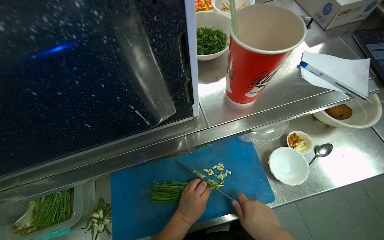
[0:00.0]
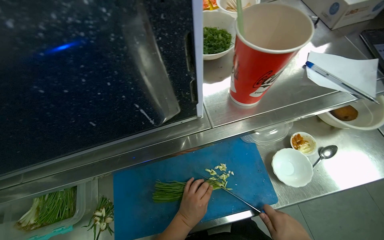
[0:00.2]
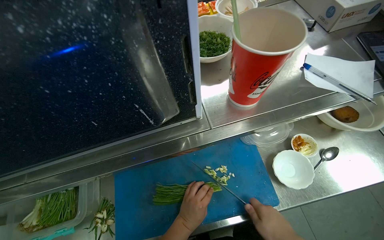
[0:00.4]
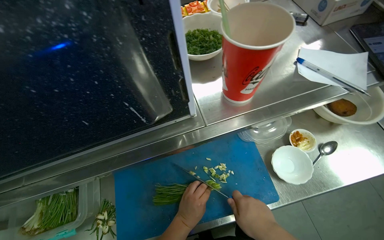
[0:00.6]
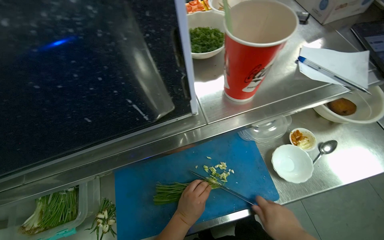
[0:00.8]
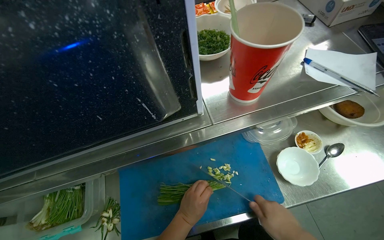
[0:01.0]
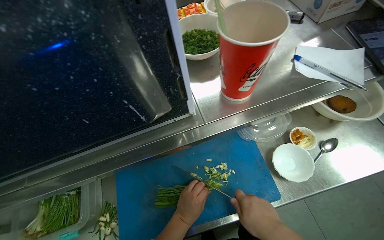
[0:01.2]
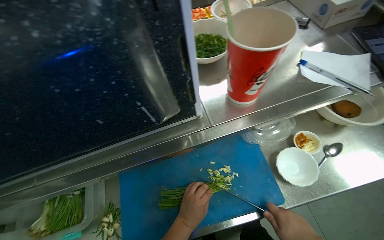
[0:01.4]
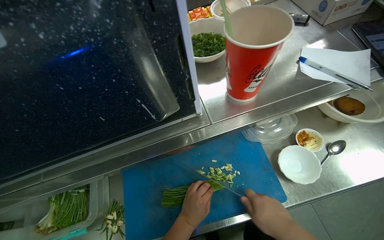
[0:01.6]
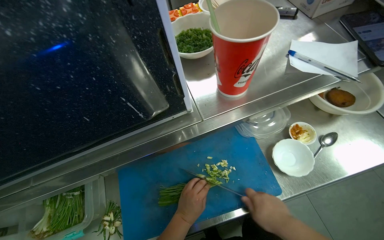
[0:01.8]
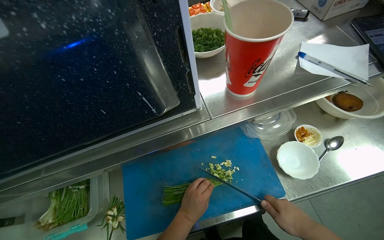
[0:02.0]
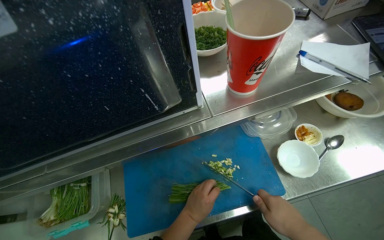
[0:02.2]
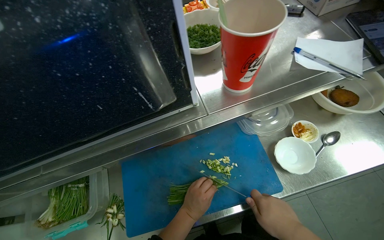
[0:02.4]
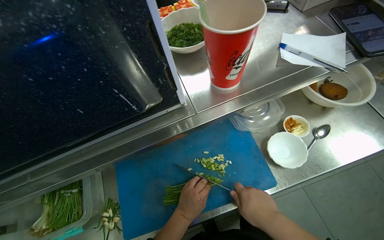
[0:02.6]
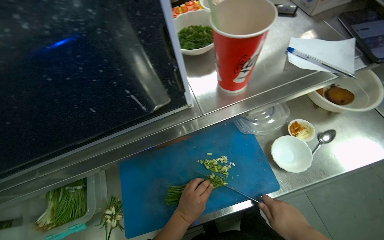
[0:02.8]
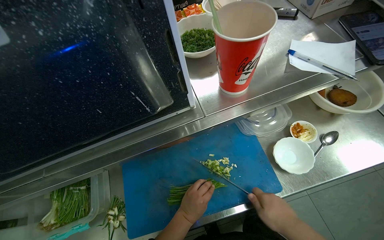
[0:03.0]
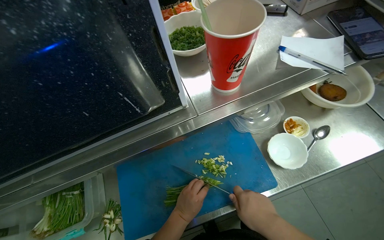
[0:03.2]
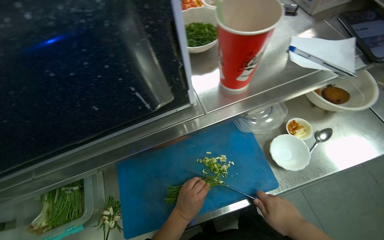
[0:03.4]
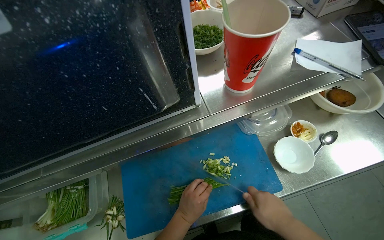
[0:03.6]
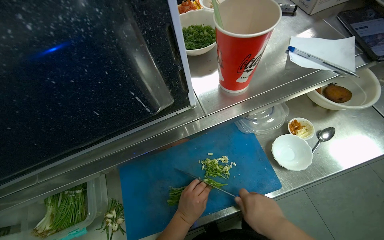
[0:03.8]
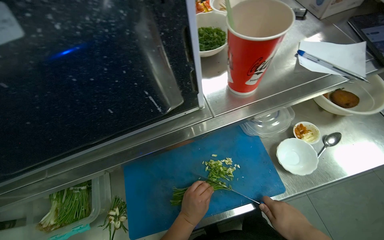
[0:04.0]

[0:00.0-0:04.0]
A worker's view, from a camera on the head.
Job: preparing food.
The whole recording: Preparing and chopping green onions. The worker picks up green onions, trims their ends, washes them at the sink, and then chops them on a cutting board.
2.6 to 4.0 s: The right hand swings left and right, roughly 10 cm each way, with 4 reversals.

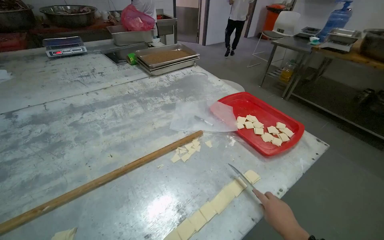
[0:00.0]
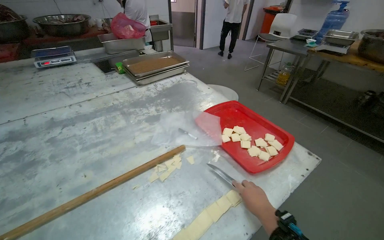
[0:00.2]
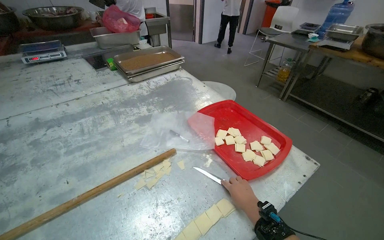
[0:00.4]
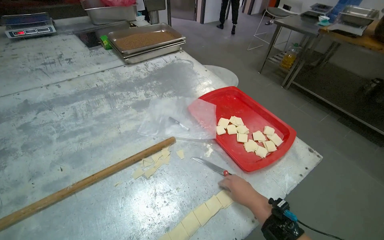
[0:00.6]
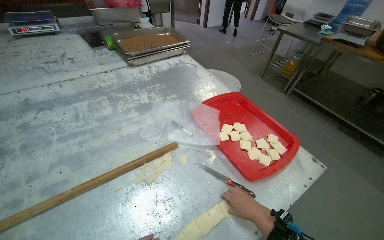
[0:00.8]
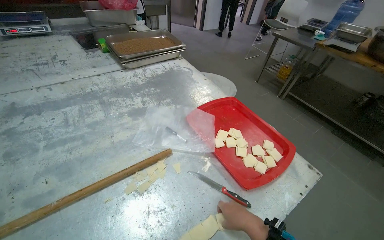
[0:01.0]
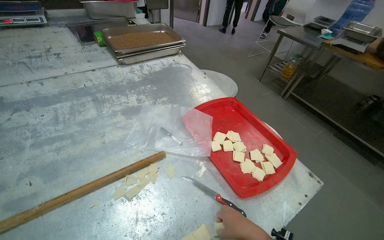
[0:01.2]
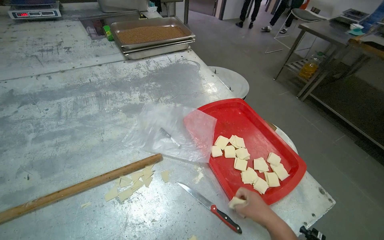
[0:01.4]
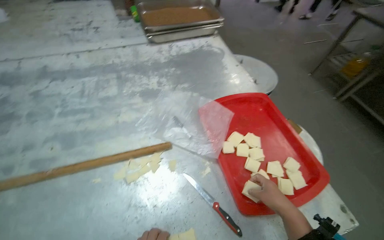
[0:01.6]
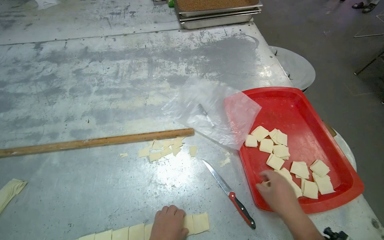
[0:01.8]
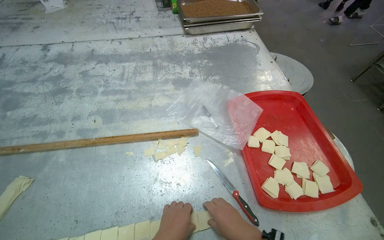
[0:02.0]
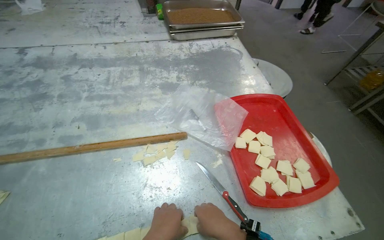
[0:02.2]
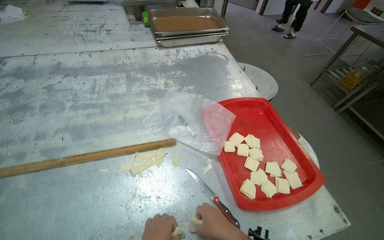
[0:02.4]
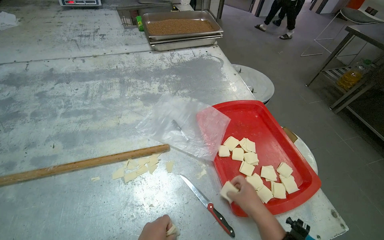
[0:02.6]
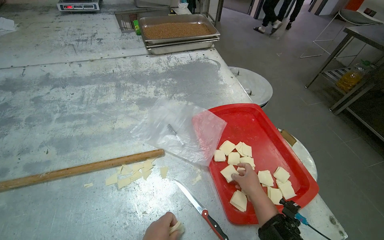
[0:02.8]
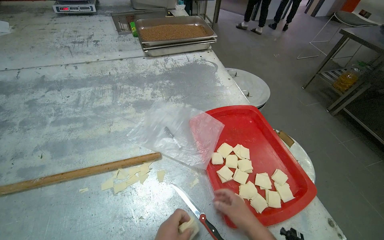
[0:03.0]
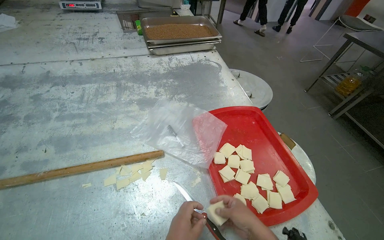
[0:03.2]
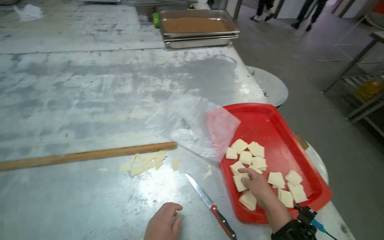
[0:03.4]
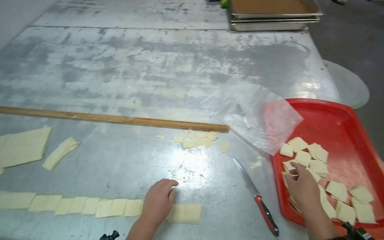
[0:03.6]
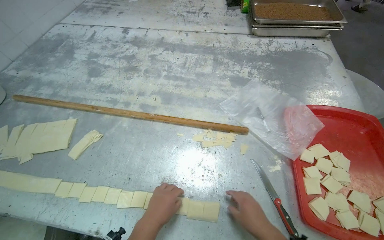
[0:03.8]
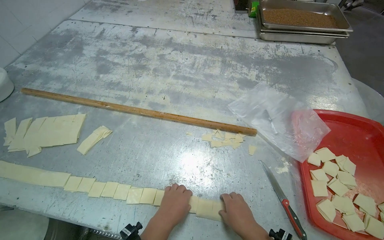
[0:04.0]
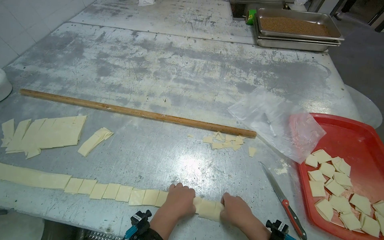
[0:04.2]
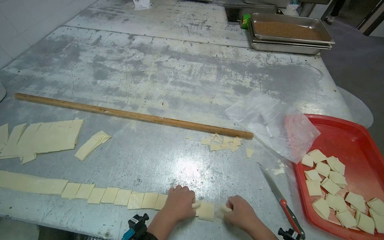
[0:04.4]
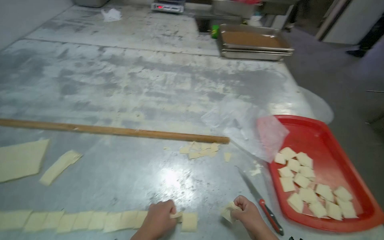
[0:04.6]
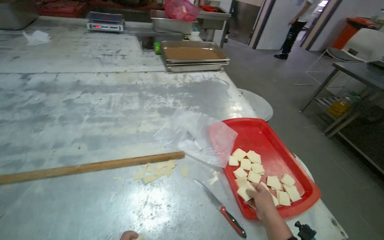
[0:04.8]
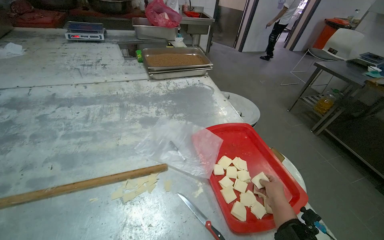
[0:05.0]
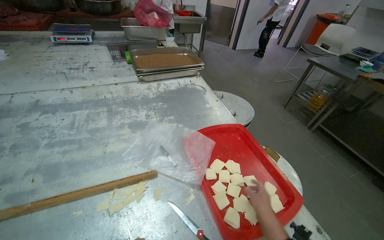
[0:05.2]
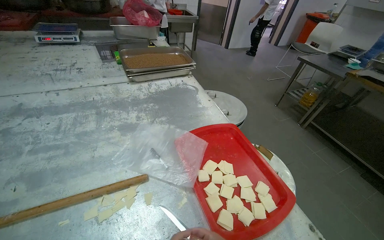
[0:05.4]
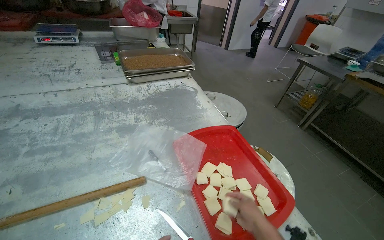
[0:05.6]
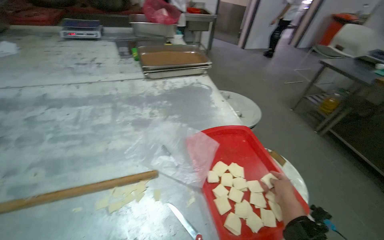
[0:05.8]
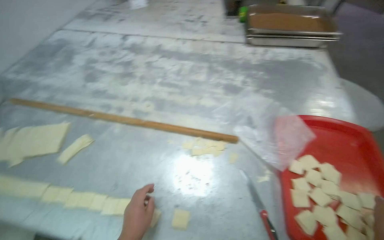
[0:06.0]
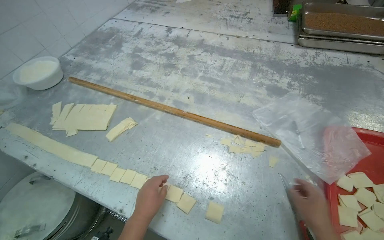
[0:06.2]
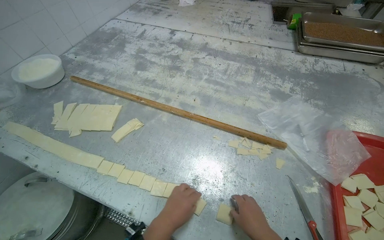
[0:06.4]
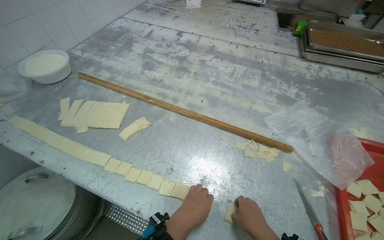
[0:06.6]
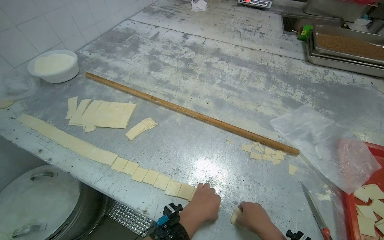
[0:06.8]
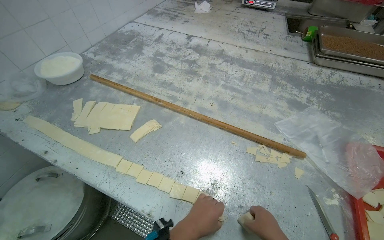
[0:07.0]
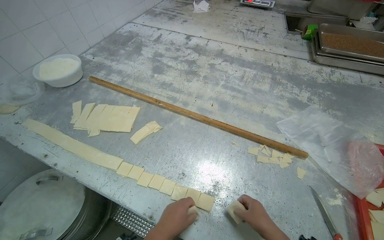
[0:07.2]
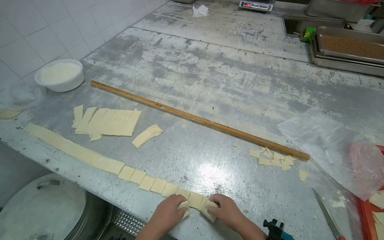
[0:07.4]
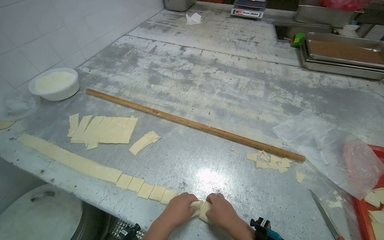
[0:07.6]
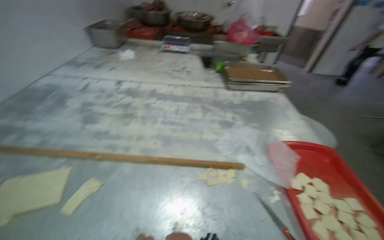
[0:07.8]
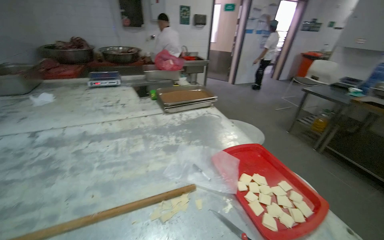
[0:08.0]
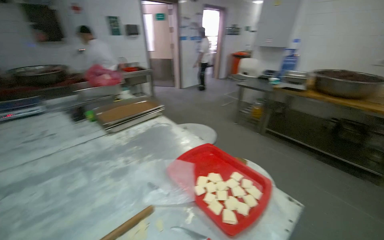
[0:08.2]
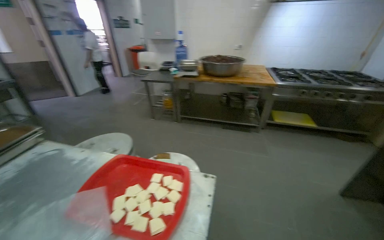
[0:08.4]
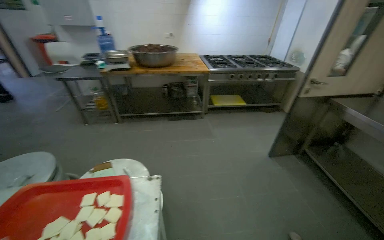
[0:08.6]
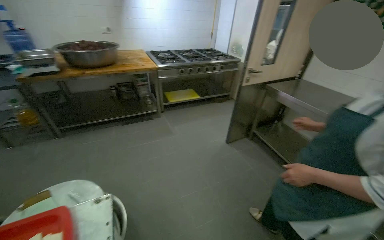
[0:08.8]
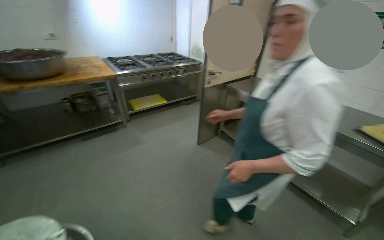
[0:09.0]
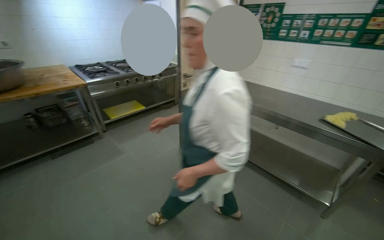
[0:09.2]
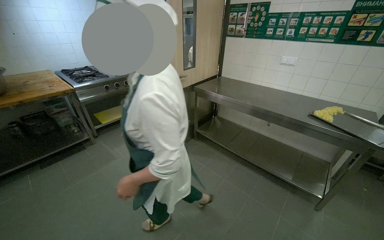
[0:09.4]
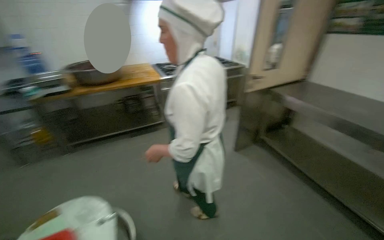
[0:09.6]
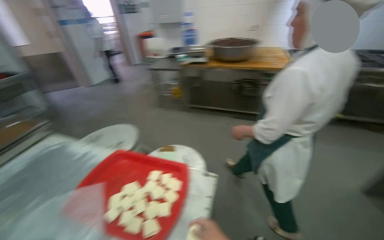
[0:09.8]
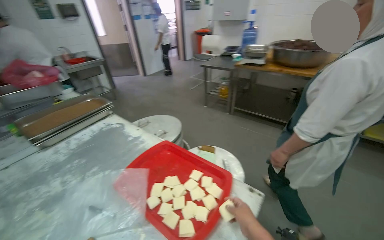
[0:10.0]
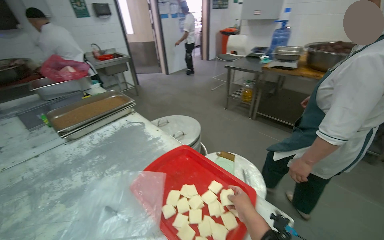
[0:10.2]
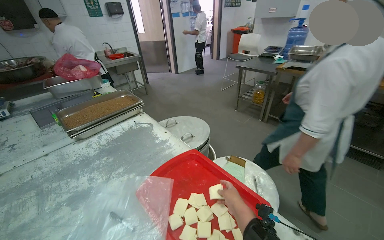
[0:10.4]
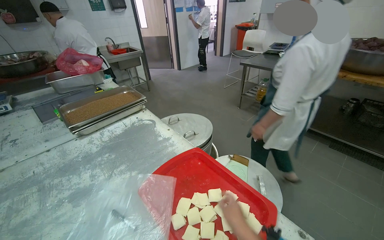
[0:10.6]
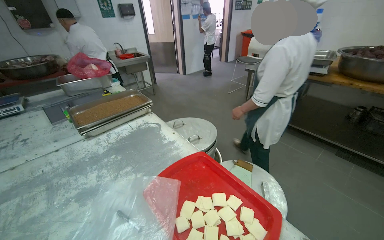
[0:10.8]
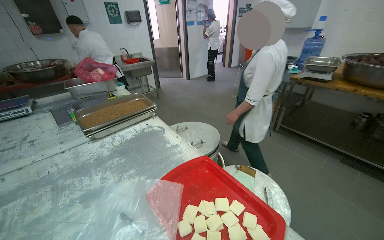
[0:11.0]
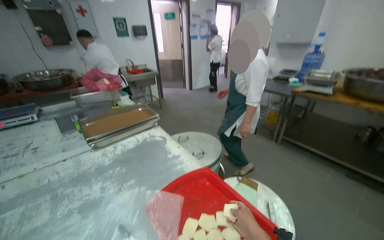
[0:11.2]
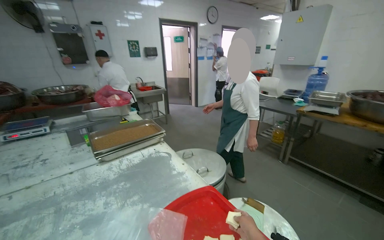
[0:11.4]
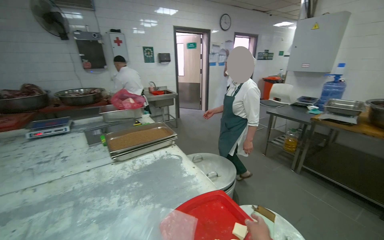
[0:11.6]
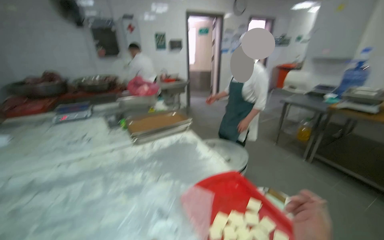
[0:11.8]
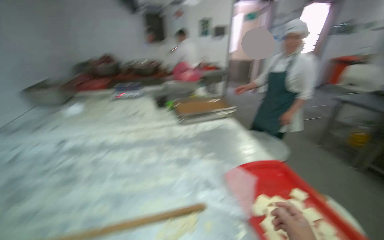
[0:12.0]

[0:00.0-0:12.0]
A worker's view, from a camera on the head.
Job: preparing food.
The whole recording: Preparing dough pieces for baking. The worker folds dough strips and cuts them into small squares, placing them into a tray.
0.0 to 1.6 s: The wearer moves approximately 40 cm. The wearer looks roughly 20 degrees further to the left.
3.0 to 4.4 s: The wearer's head swings some 25 degrees to the left.
6.0 to 7.6 s: The right hand travels to the left by some 50 cm.
7.6 to 9.0 s: The camera travels roughly 50 cm. The head turns to the right by roughly 150 degrees. The wearer looks roughly 15 degrees further upward.
9.0 to 10.4 s: The wearer's head swings some 60 degrees to the left.
10.4 to 12.0 s: The wearer looks approximately 25 degrees further to the left.

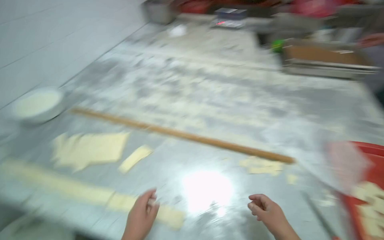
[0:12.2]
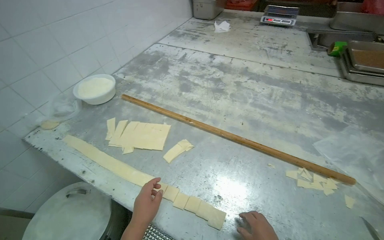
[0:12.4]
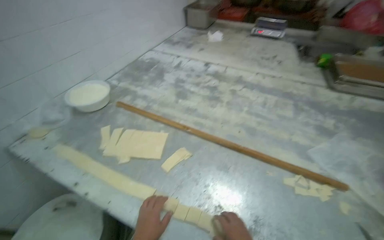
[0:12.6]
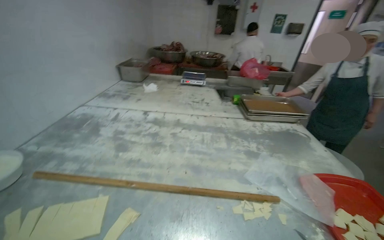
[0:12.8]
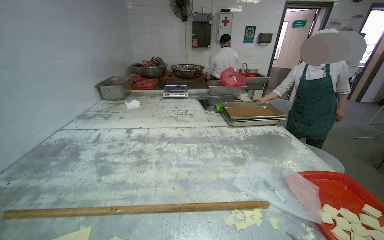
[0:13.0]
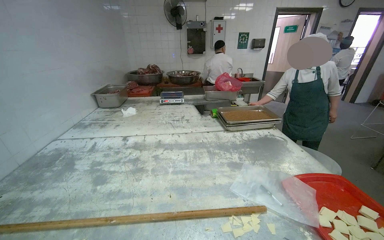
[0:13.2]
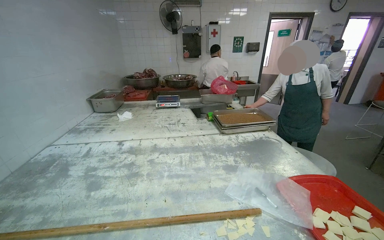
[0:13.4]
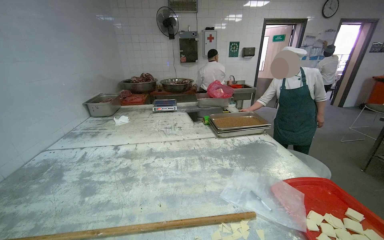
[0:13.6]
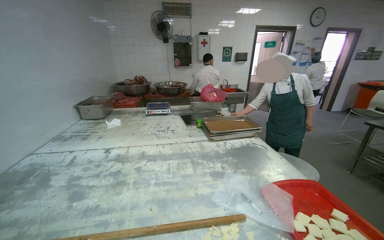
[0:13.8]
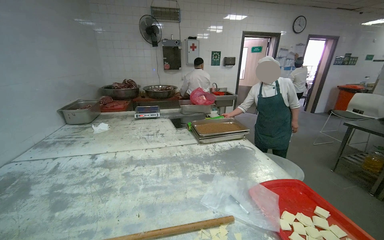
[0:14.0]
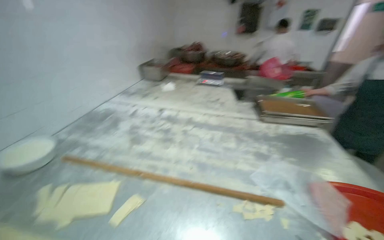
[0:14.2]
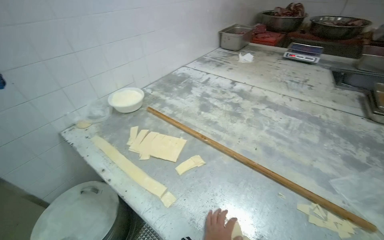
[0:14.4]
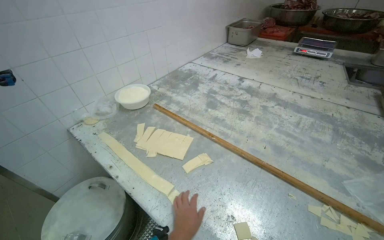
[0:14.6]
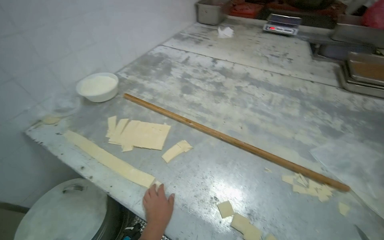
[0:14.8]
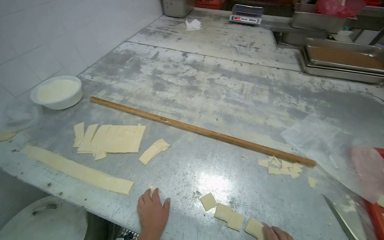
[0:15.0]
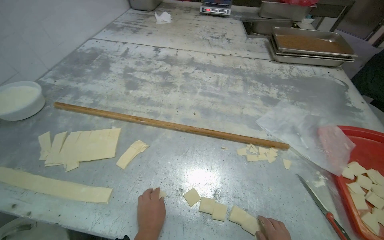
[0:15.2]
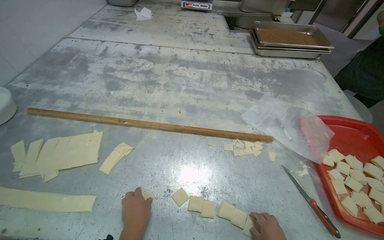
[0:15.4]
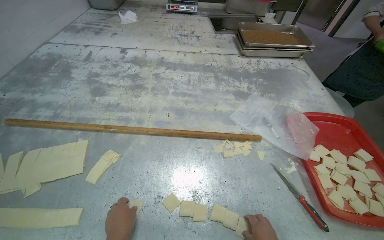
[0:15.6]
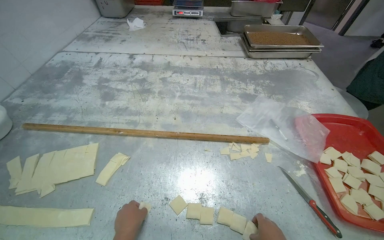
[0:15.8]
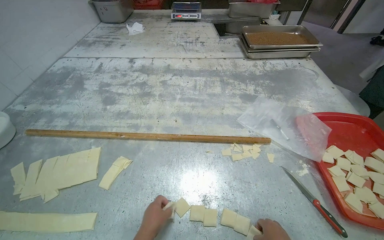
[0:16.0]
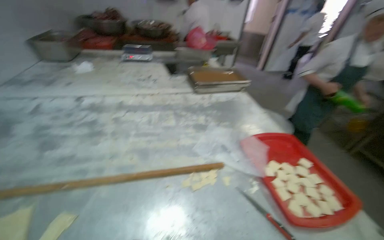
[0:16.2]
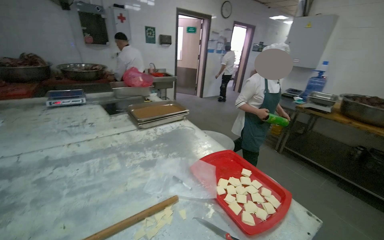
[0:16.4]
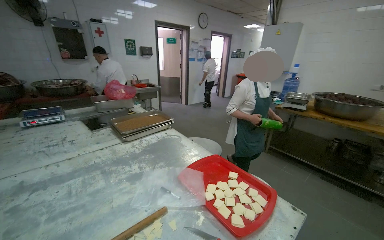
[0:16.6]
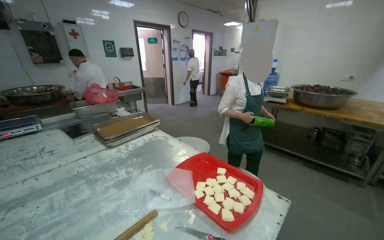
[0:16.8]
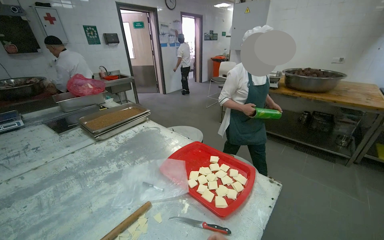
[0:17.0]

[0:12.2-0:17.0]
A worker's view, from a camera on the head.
Job: preparing food.
The whole recording: Preparing dough pieces for baking. The worker folds dough strips and cuts them into small squares, placing them into a tray.
12.2 to 13.8 s: The wearer looks some 25 degrees further to the right. The camera pitches upward, by some 25 degrees.
13.8 to 15.4 s: The camera sweeps to the left, by some 15 degrees. The view tips downward by about 30 degrees.
15.4 to 17.0 s: The wearer's head swings about 55 degrees to the right. The view tilts approximately 20 degrees upward.
